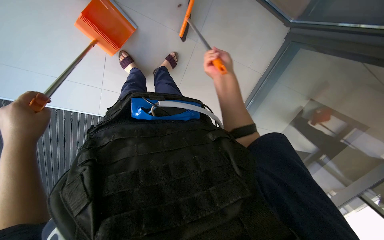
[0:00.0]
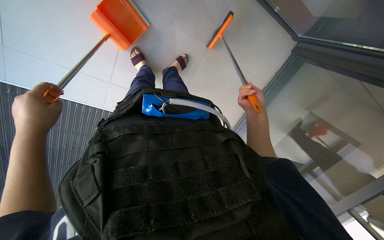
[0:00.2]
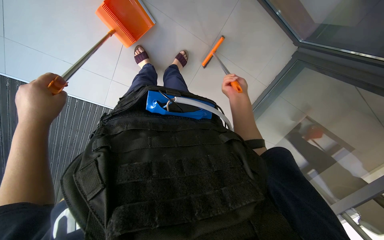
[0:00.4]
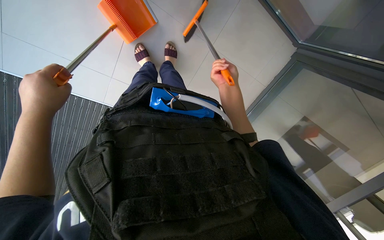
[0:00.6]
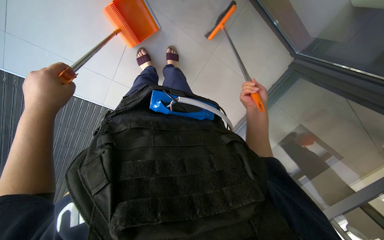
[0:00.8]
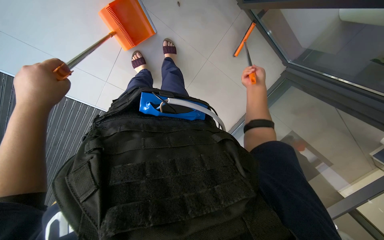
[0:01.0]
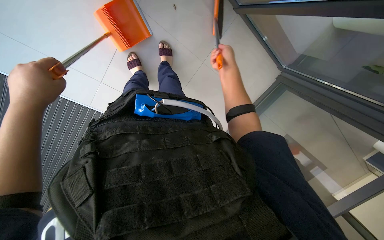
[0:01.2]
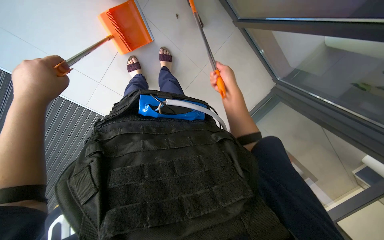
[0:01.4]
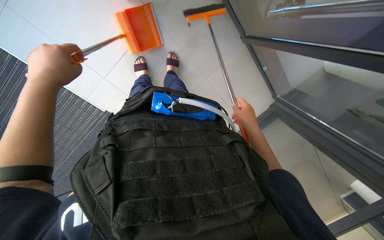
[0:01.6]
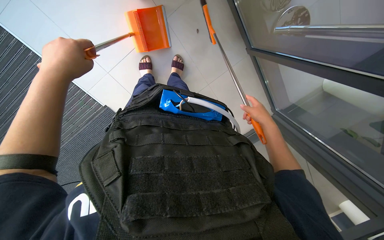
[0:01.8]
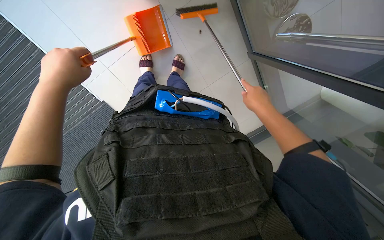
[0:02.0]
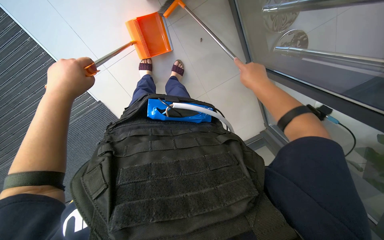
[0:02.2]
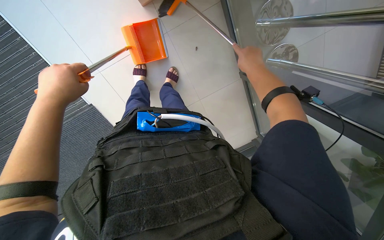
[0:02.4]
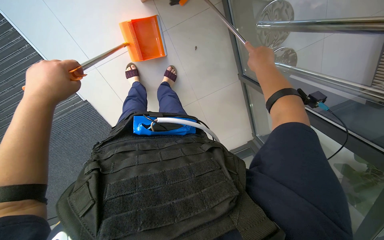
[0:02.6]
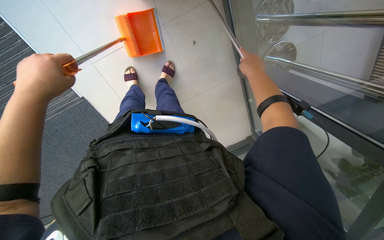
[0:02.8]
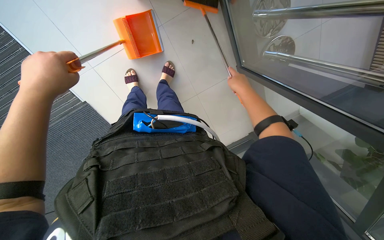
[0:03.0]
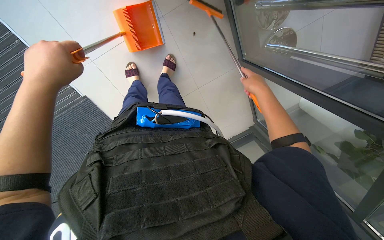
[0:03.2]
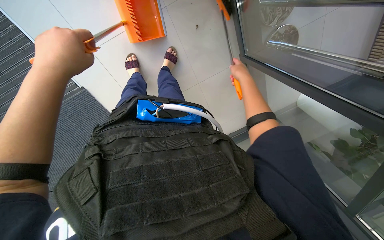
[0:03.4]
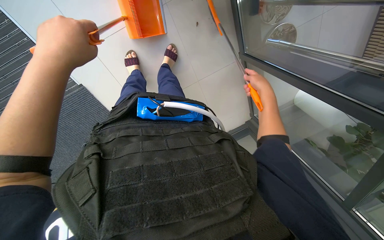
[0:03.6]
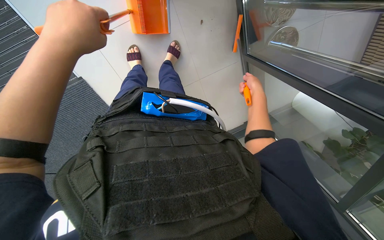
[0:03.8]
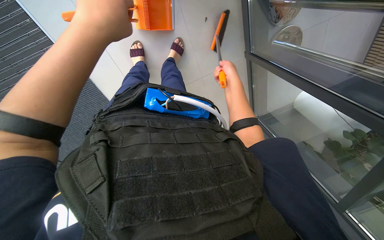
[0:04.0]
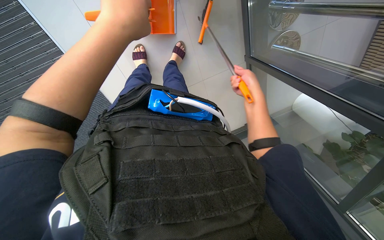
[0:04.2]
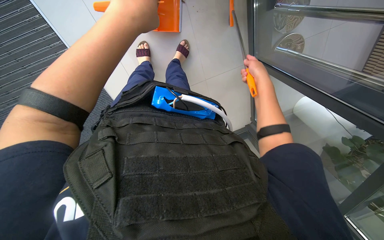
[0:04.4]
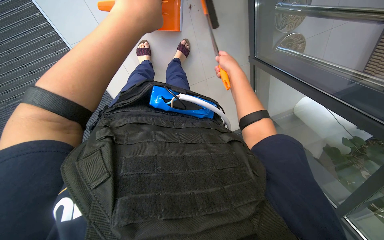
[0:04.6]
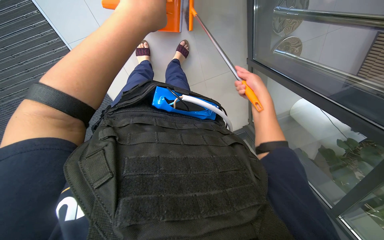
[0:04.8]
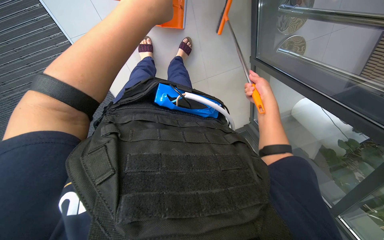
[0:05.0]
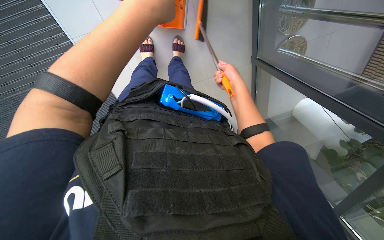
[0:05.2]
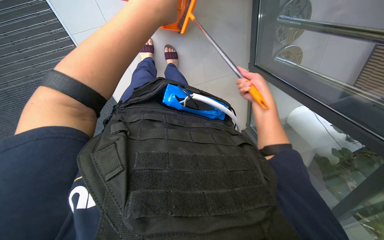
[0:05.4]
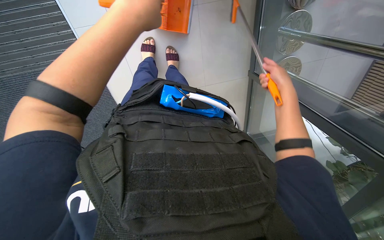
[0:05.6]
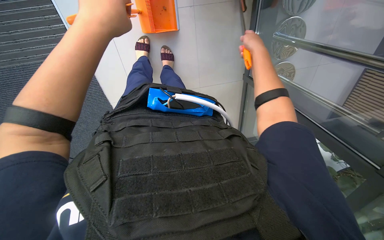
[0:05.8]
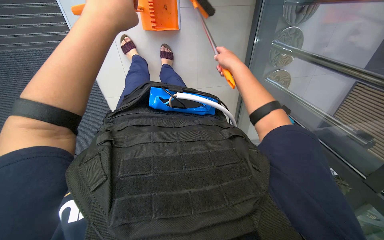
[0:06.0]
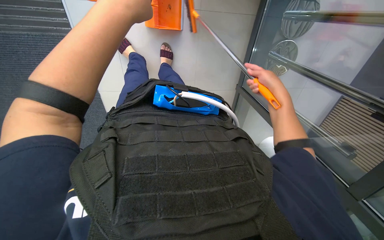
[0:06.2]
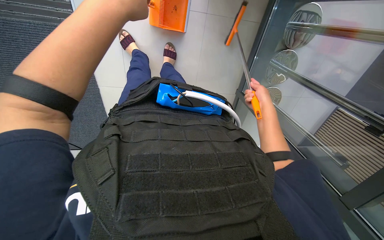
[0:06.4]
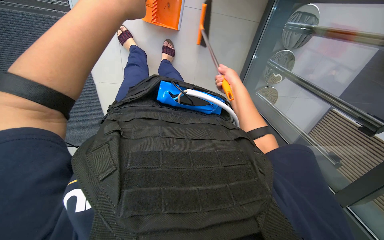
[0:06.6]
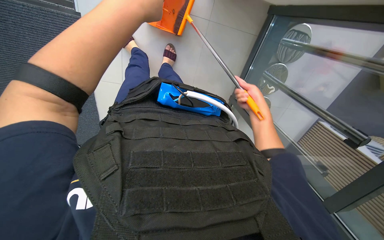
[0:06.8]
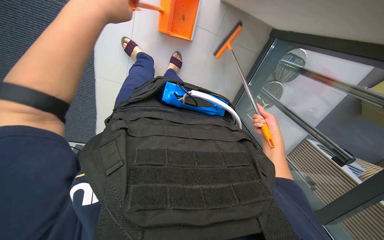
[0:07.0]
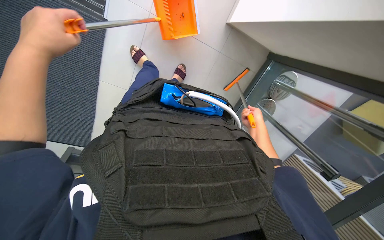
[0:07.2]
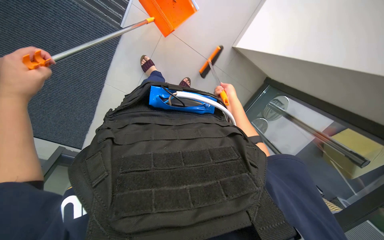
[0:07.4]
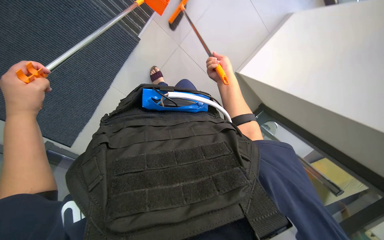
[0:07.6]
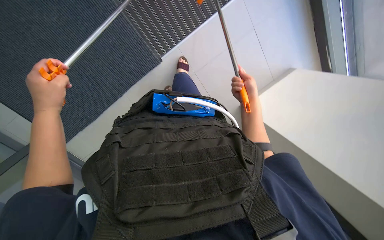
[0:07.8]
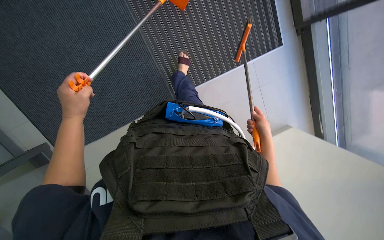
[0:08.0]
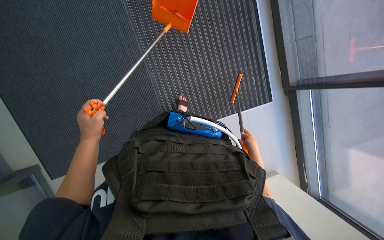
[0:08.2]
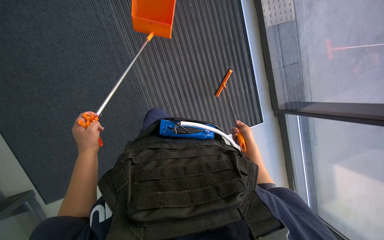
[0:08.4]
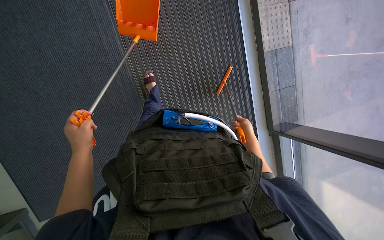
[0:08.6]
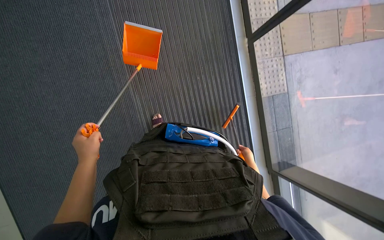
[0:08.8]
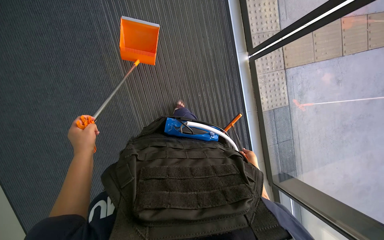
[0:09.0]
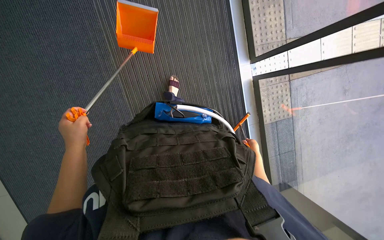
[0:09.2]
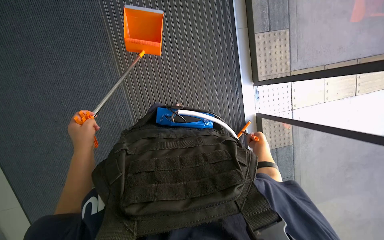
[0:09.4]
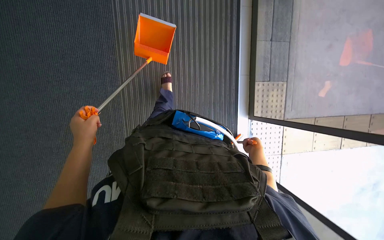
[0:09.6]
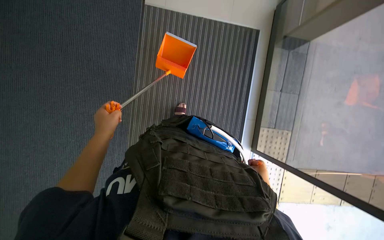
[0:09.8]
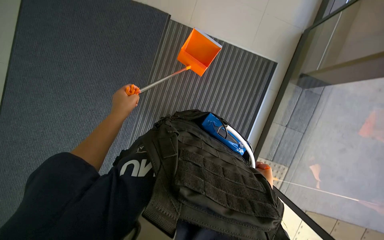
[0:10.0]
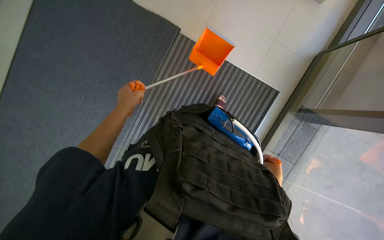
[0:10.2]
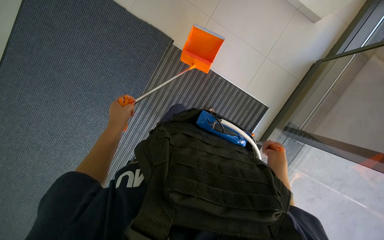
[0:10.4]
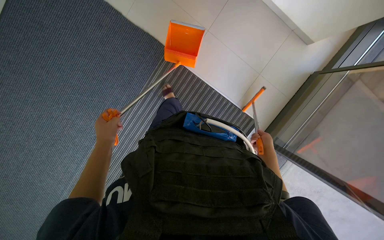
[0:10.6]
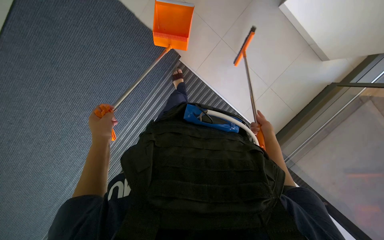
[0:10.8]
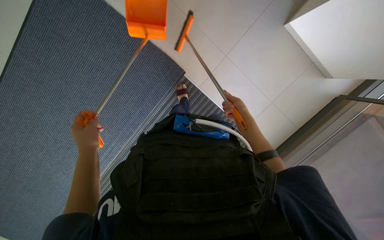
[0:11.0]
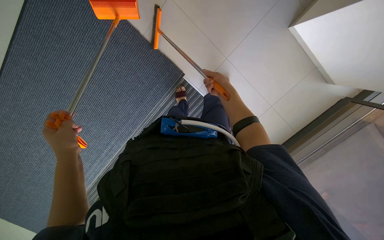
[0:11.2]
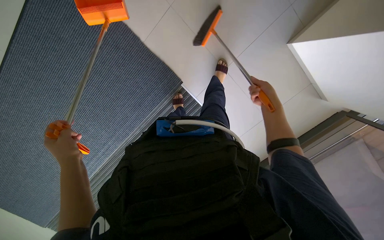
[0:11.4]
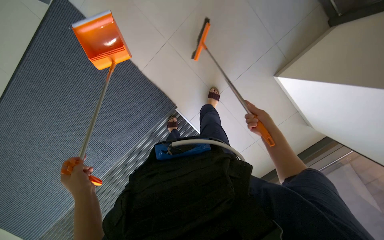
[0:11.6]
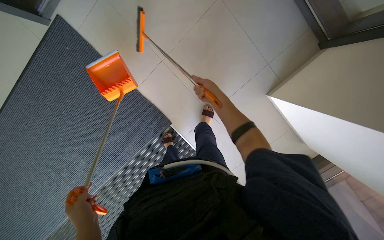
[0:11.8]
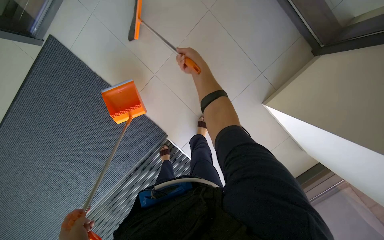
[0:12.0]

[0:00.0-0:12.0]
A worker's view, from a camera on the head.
Job: sweeping floor.
The whole recording: Sweeping the floor. The worker sweeps the floor with a broom and dustpan.
0:00.0 to 0:01.6: The right hand moves up and down the picture over some 20 cm, changing direction 4 times.
0:01.6 to 0:03.0: The right hand goes some 20 cm up the picture.
0:03.0 to 0:04.4: The left hand heads to the right, covering approximately 15 cm. Meanwhile the right hand goes farther from the camera and returns, approximately 15 cm each way.
0:04.4 to 0:06.0: The right hand swings left and right, some 15 cm each way, with 4 reversals.
0:06.0 to 0:07.6: The right hand travels farther from the camera by roughly 10 cm.
0:07.6 to 0:09.0: The view tilts roughly 25 degrees upward. The right hand goes approximately 20 cm to the right and down the picture.
0:10.4 to 0:12.0: The camera pitches upward, by some 20 degrees. The right hand travels up the picture by some 70 cm.

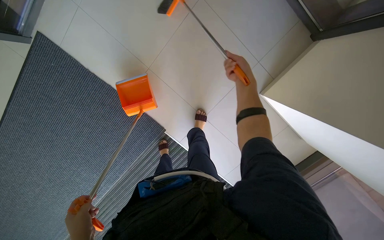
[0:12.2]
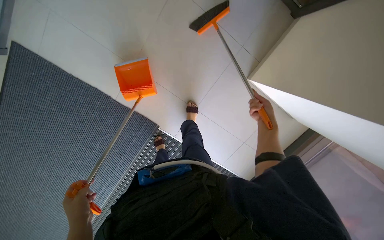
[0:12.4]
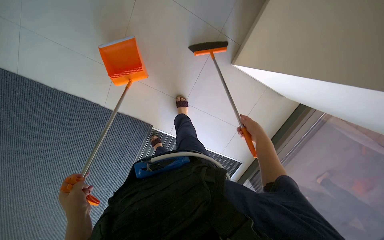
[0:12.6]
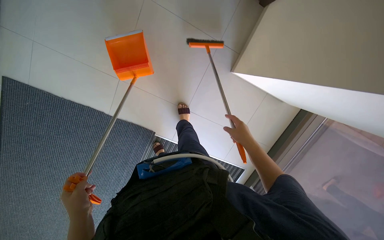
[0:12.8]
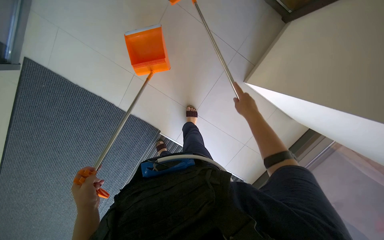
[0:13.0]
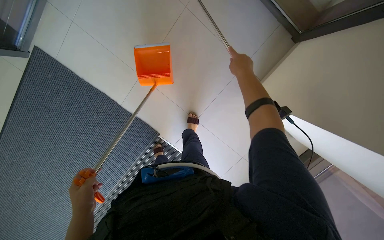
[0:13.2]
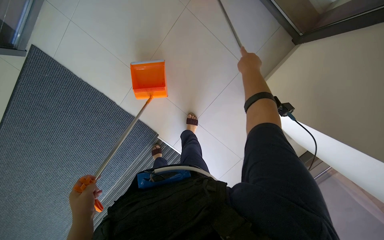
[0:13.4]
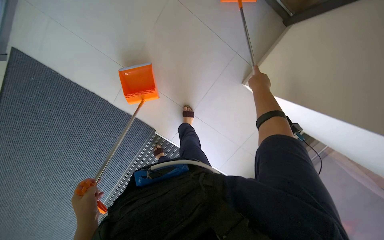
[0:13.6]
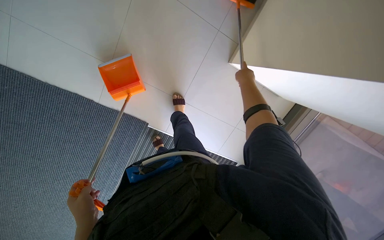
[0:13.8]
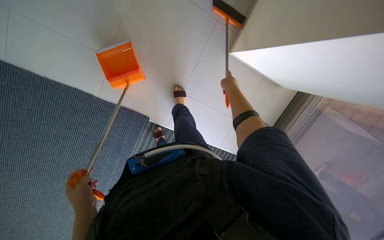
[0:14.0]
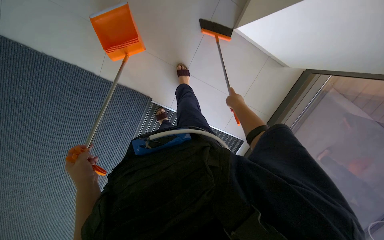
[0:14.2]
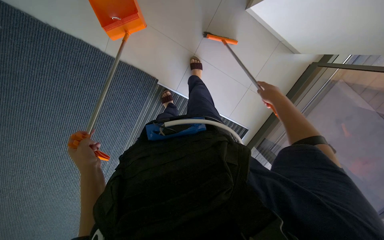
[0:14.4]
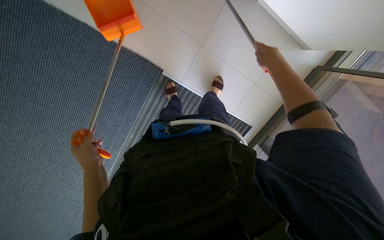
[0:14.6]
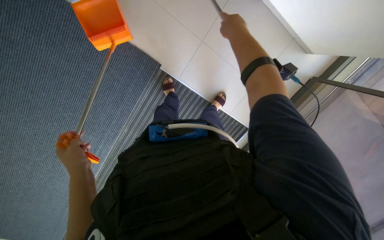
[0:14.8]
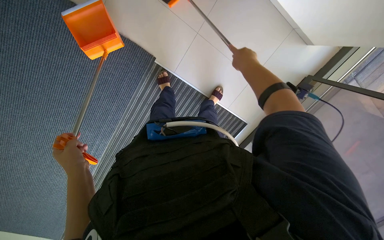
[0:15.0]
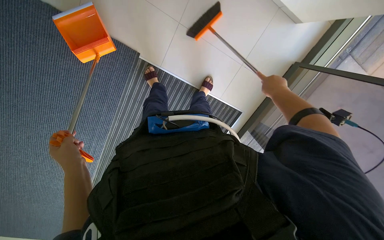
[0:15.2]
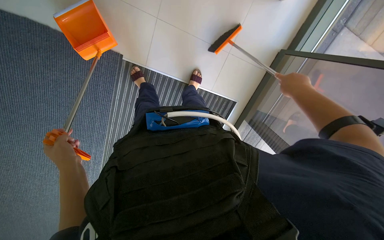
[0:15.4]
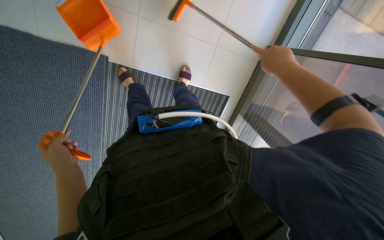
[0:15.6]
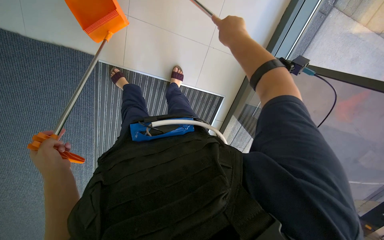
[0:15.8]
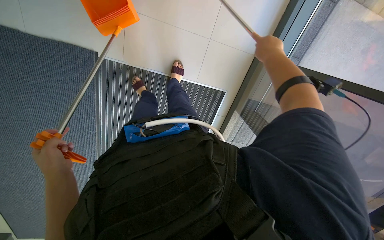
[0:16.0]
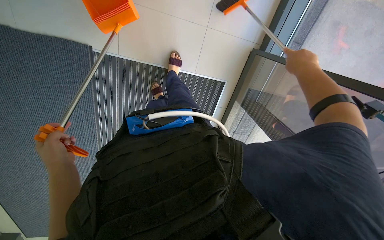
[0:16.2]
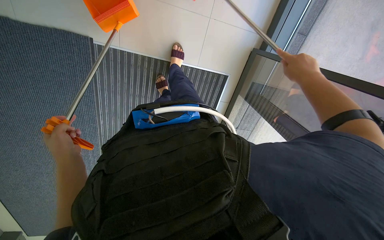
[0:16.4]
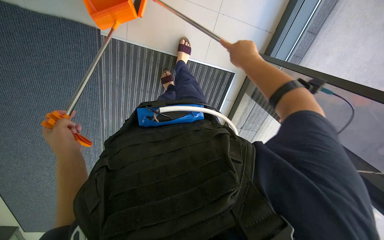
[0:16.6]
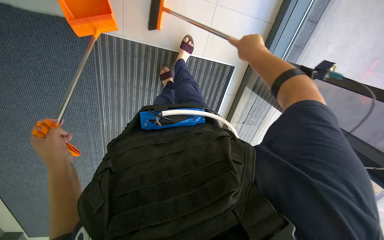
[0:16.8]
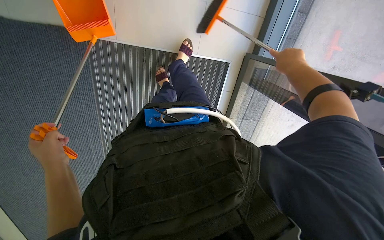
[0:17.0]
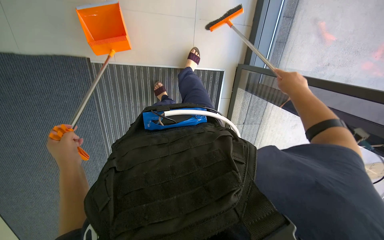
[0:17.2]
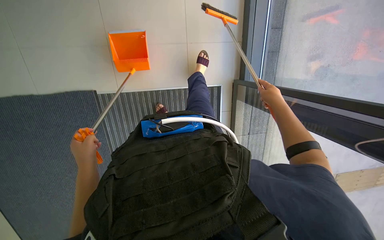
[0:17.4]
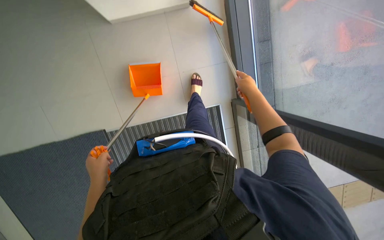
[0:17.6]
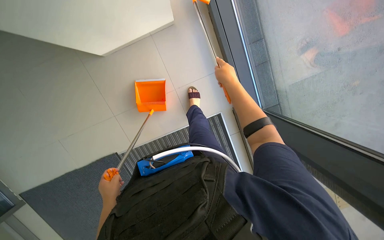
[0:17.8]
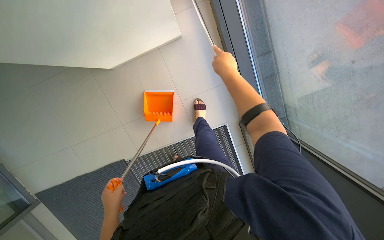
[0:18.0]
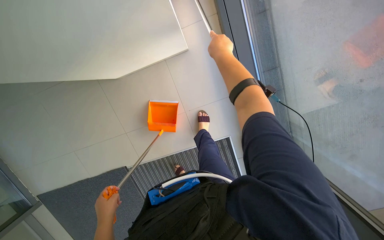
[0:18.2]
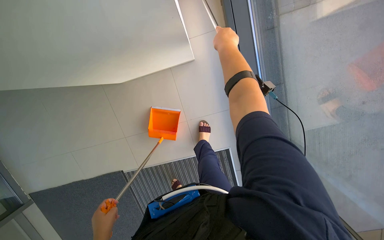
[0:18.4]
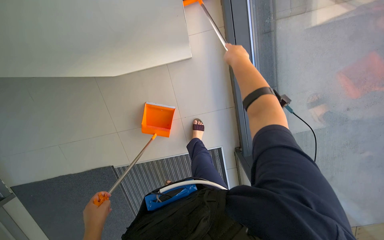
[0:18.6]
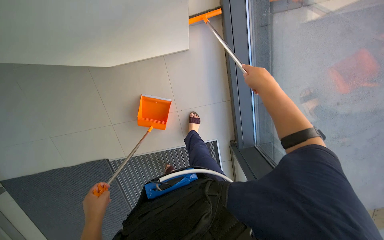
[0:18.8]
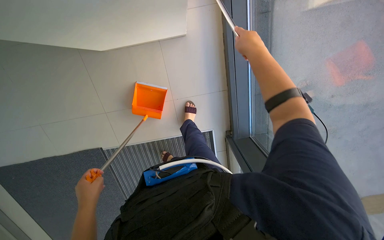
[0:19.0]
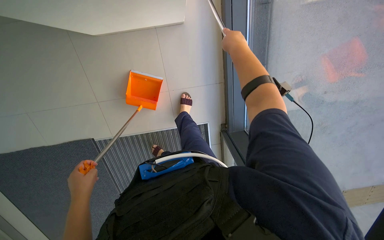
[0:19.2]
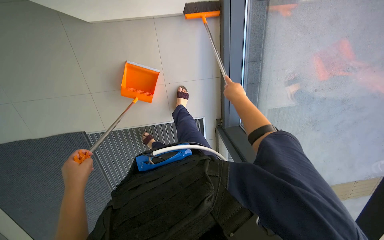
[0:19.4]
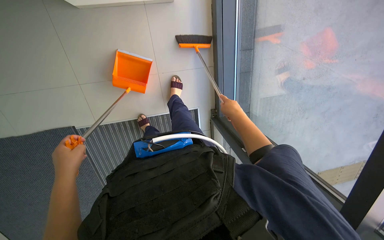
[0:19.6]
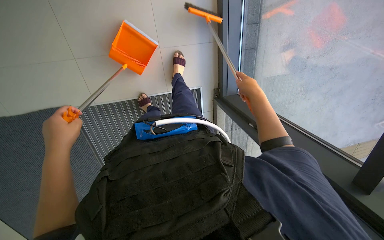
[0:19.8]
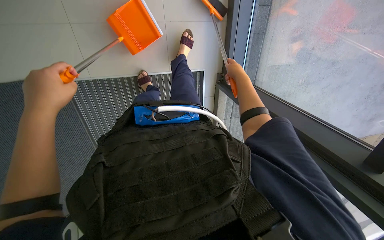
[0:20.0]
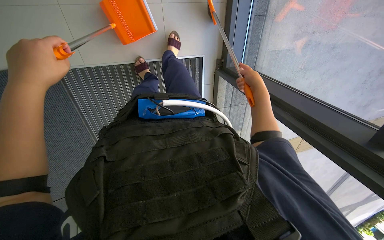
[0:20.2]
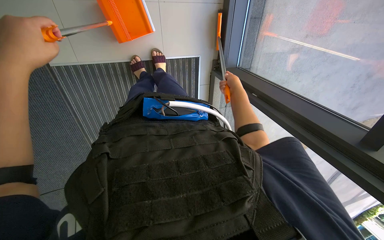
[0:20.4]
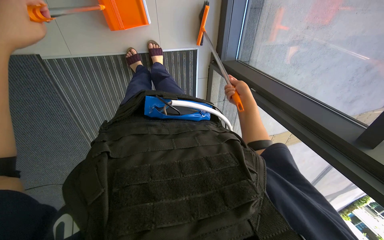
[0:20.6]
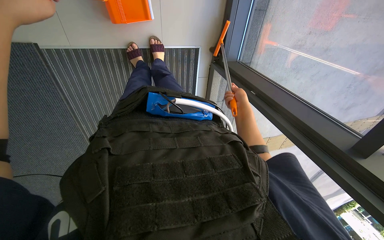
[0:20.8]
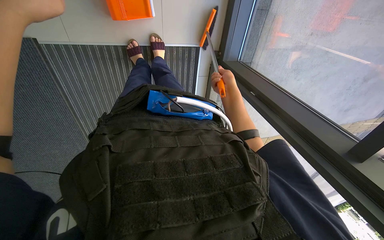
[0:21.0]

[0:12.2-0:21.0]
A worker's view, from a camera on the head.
Job: sweeping floor.
The whole recording: Sweeping the floor. The worker sweeps the floor with a broom and dustpan.
0:12.2 to 0:13.6: The right hand travels to the right by some 15 cm, and reaches approximately 30 cm down the picture, then returns.
0:13.6 to 0:15.2: The wearer looks roughly 30 degrees further downward.
0:15.2 to 0:16.6: The wearer looks some 15 degrees further downward.
0:19.6 to 0:21.0: The wearer looks roughly 15 degrees further downward.
